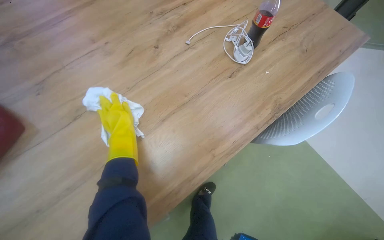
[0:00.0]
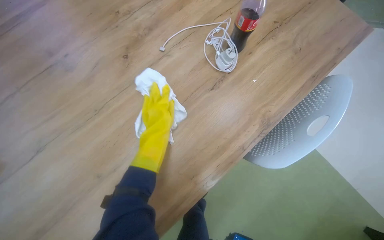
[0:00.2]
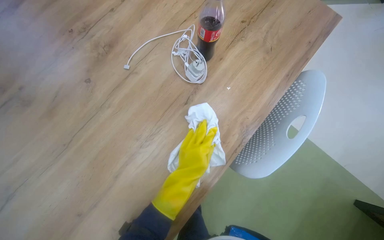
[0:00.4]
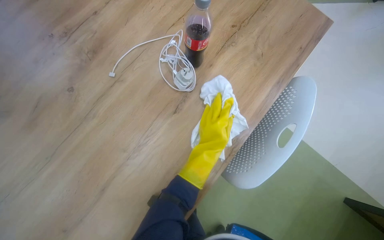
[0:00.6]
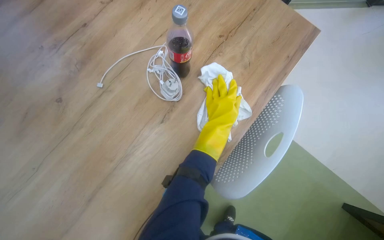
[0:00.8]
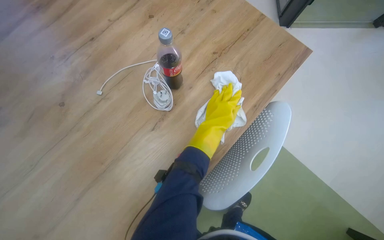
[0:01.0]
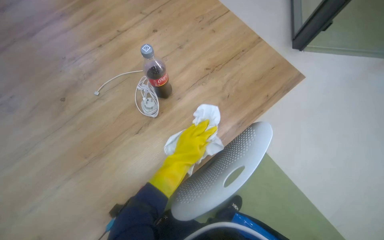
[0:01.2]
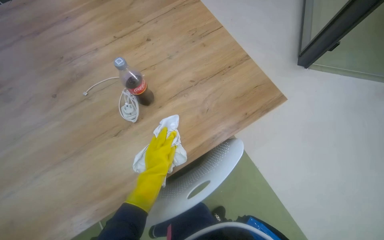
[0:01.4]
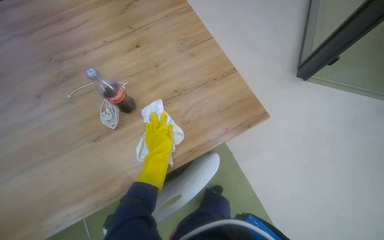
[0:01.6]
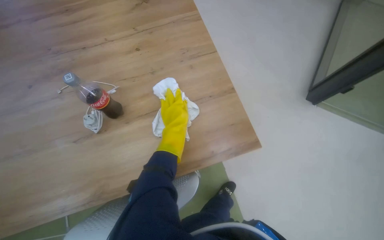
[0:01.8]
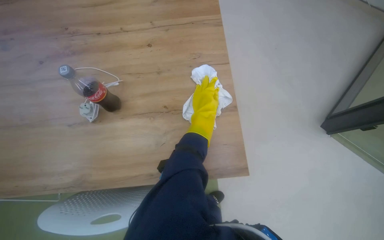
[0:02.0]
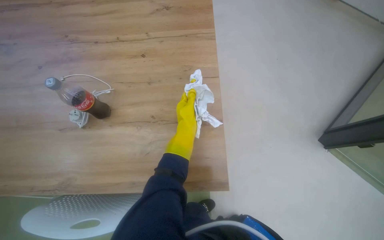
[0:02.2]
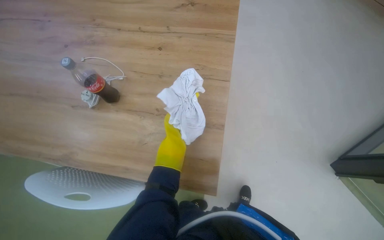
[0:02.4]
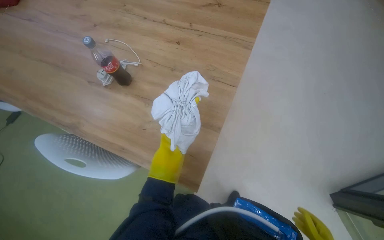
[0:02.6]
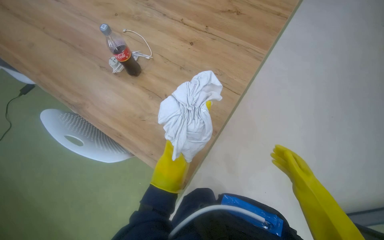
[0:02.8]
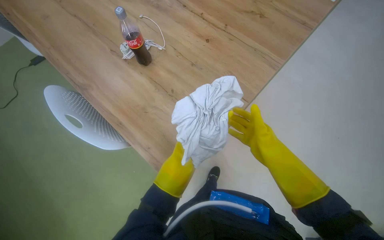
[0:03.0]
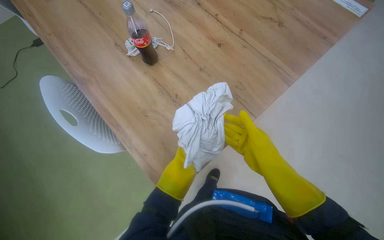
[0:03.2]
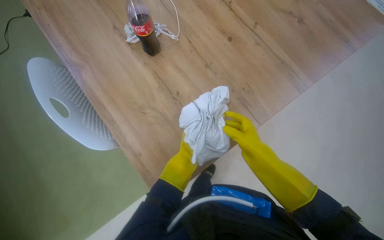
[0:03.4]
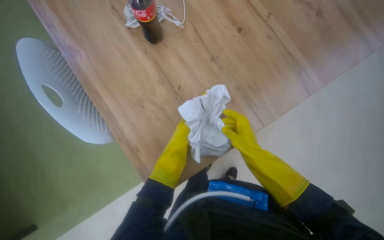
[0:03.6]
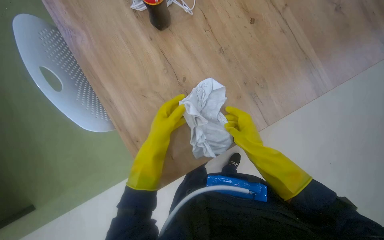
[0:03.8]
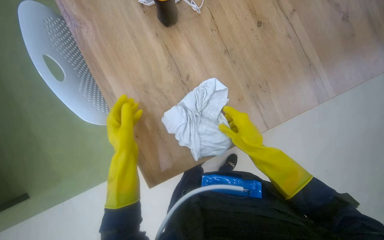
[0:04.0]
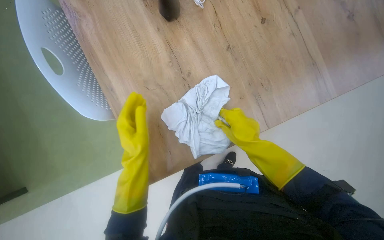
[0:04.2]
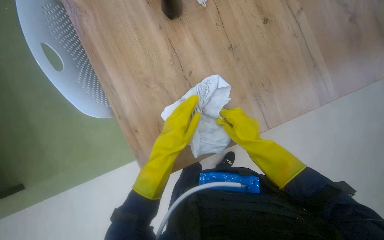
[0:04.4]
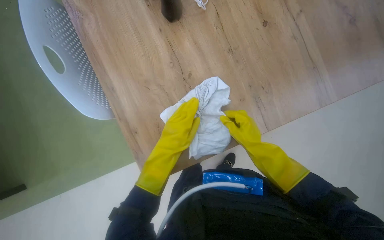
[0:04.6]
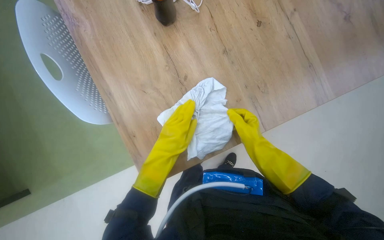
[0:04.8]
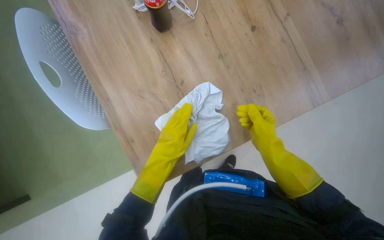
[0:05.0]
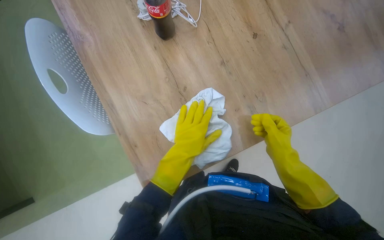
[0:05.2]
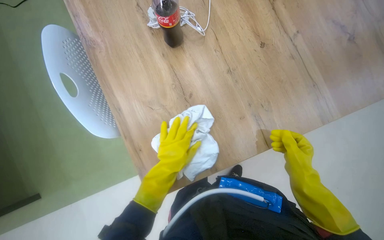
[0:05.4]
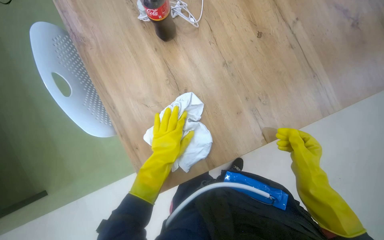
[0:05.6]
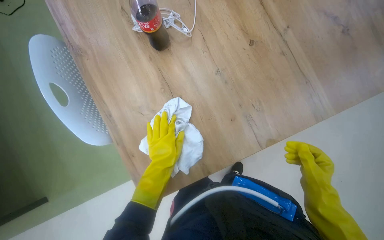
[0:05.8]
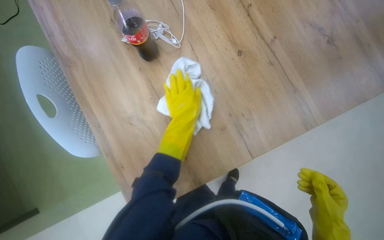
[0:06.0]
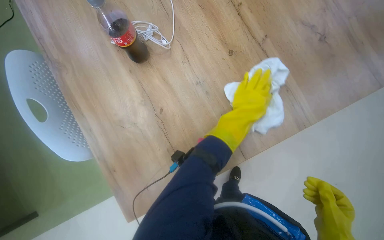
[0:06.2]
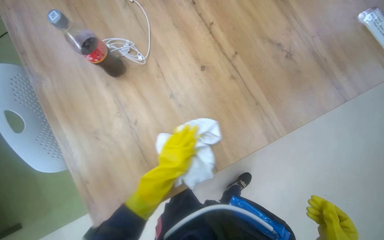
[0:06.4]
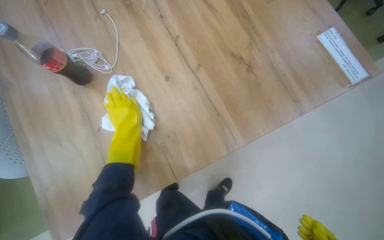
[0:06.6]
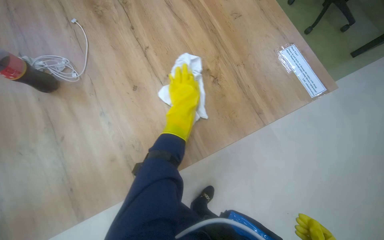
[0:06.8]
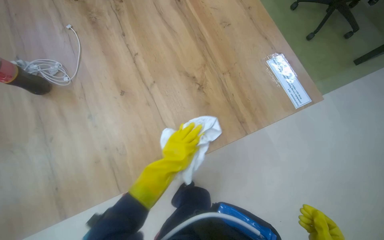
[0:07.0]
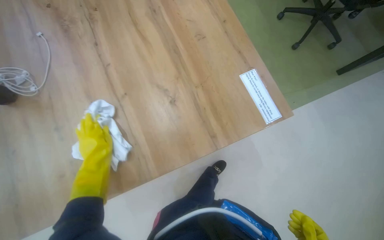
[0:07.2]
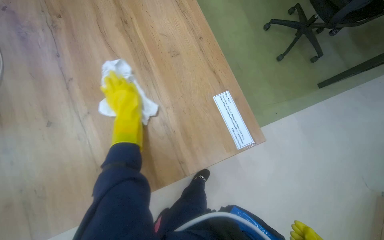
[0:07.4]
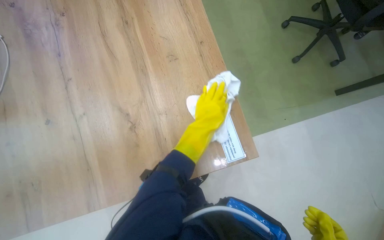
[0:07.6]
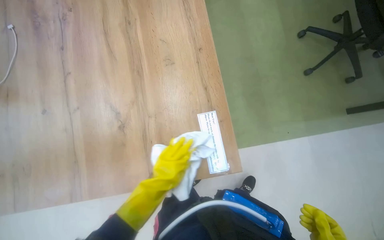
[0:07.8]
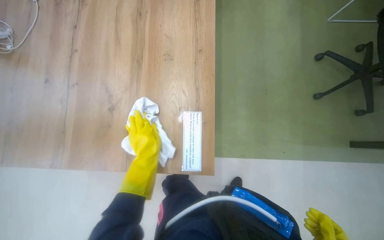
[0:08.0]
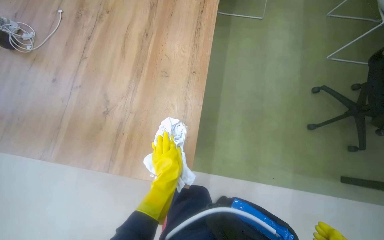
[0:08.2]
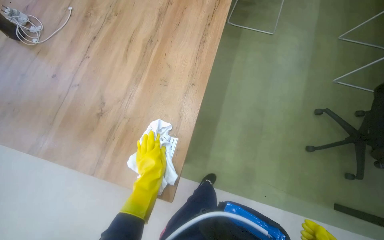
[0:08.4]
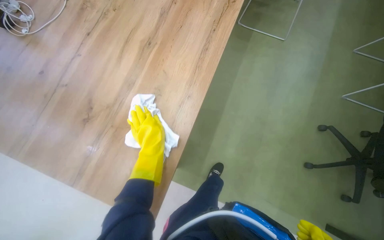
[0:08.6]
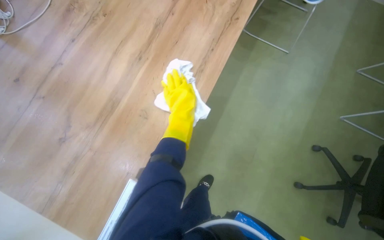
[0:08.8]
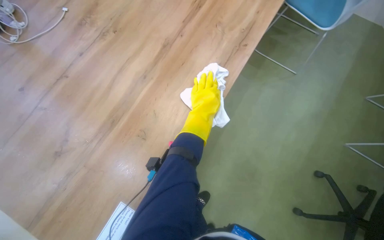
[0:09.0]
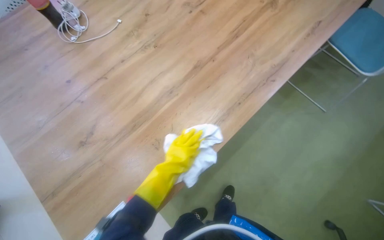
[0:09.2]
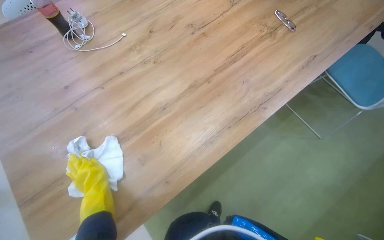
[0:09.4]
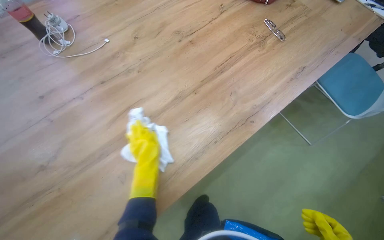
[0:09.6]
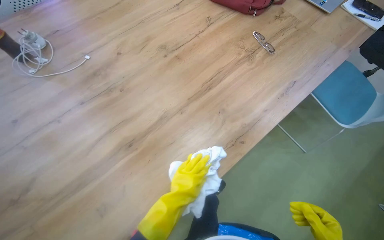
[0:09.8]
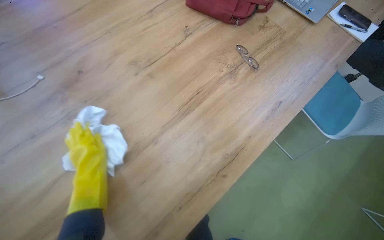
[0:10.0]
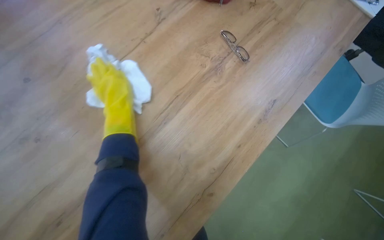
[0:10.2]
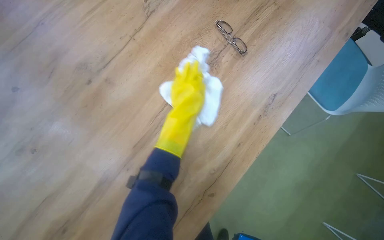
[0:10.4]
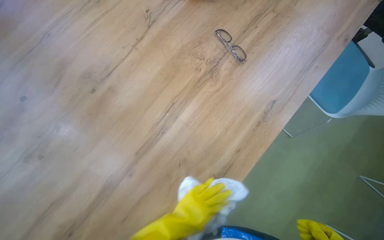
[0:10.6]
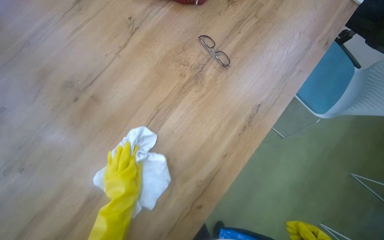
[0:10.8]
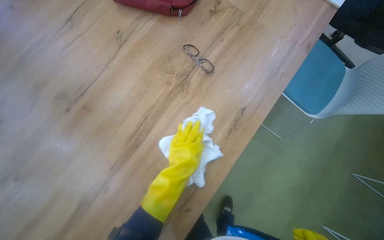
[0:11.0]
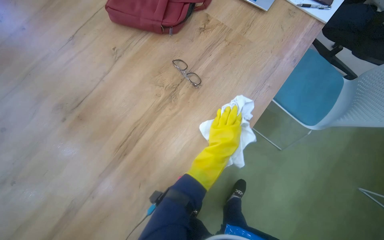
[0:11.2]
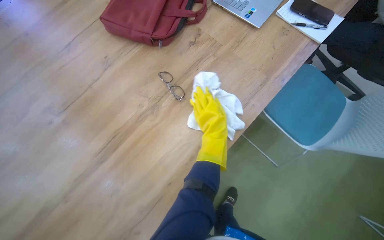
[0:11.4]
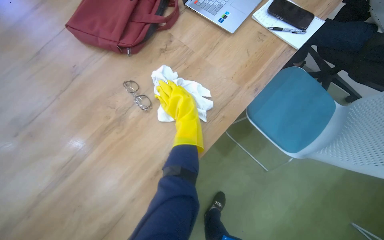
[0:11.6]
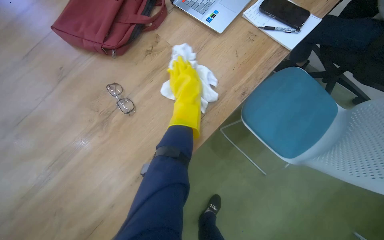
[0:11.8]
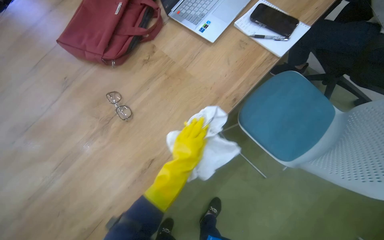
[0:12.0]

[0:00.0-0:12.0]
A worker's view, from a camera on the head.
Job: wiping surfaces.
The whole recording: Cleaning table surface. The worker wipes the table surface with a cloth, moving items and adjusting the cloth as needed.
0:00.0 to 0:01.6: The wearer moves roughly 60 cm.
0:01.6 to 0:03.0: The head rotates about 65 degrees to the left.
0:03.0 to 0:04.4: The view tilts some 15 degrees downward. The left hand travels up the picture by about 10 cm.
0:04.4 to 0:06.0: The left hand goes roughly 20 cm up the picture and to the right, while the right hand travels to the right and down the picture by approximately 20 cm.
0:06.0 to 0:07.6: The head travels about 70 cm.
0:07.6 to 0:09.0: The head travels roughly 40 cm. Everything in view rotates about 50 degrees clockwise.
0:09.0 to 0:10.4: The camera is carried roughly 60 cm.
0:10.4 to 0:12.0: The camera is carried to the right, roughly 50 cm.

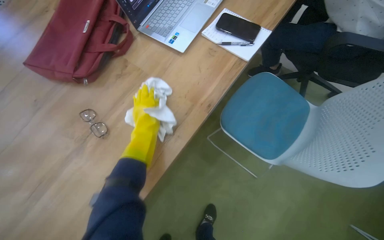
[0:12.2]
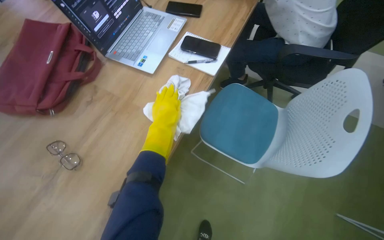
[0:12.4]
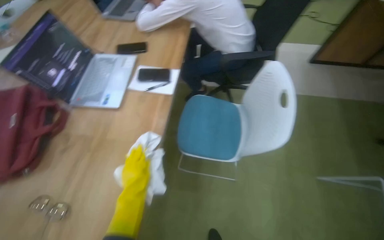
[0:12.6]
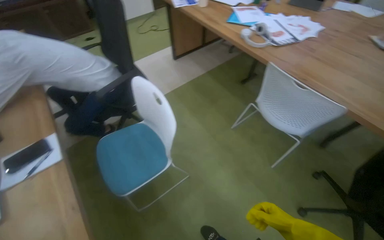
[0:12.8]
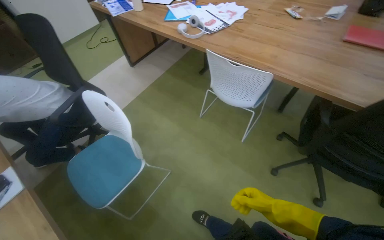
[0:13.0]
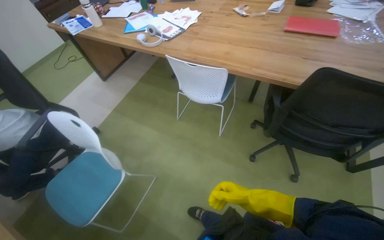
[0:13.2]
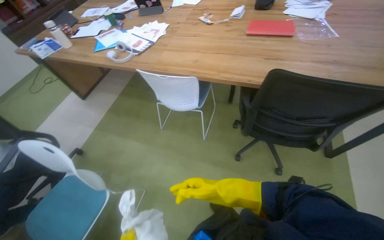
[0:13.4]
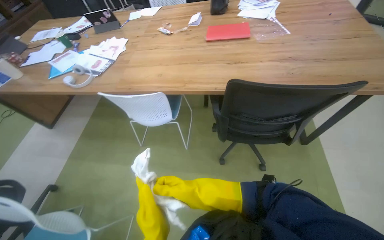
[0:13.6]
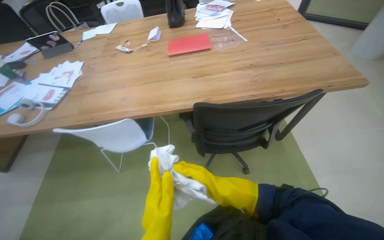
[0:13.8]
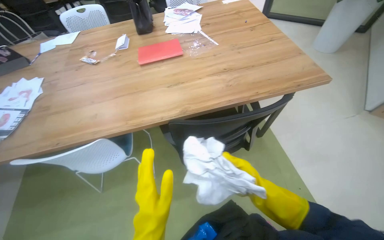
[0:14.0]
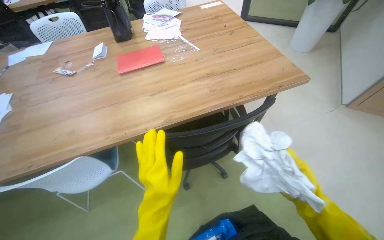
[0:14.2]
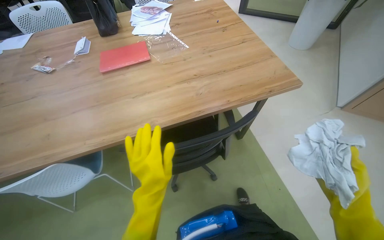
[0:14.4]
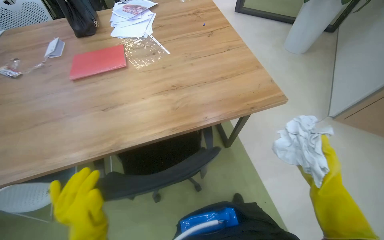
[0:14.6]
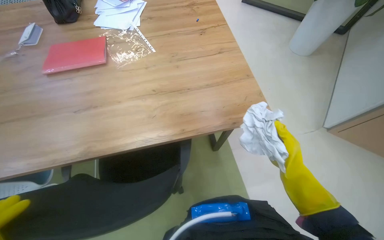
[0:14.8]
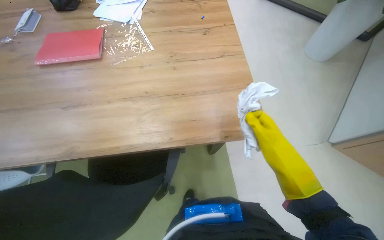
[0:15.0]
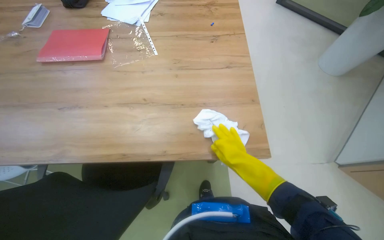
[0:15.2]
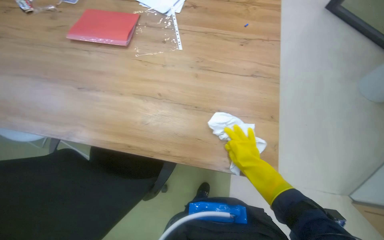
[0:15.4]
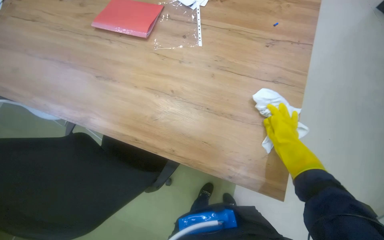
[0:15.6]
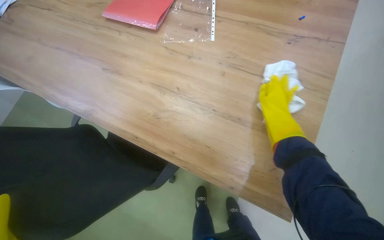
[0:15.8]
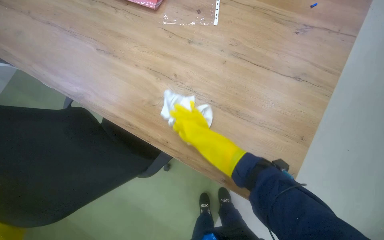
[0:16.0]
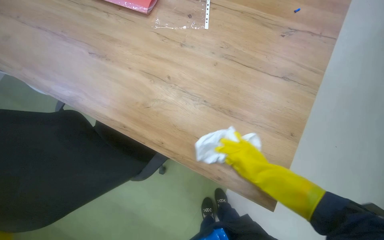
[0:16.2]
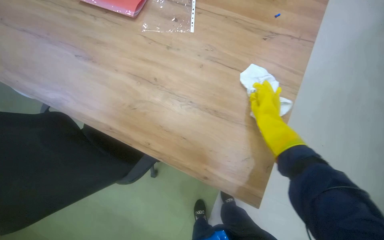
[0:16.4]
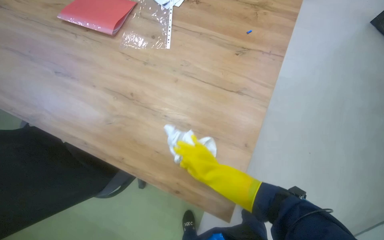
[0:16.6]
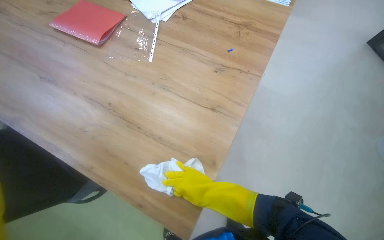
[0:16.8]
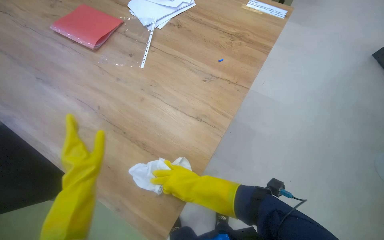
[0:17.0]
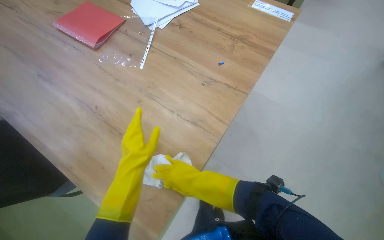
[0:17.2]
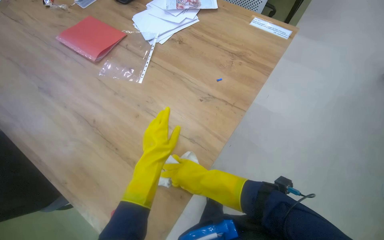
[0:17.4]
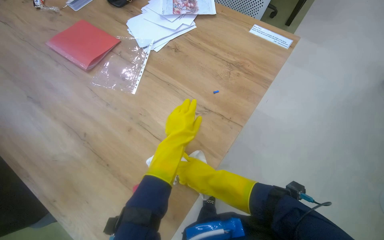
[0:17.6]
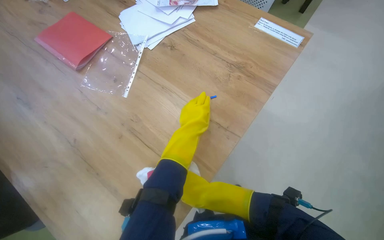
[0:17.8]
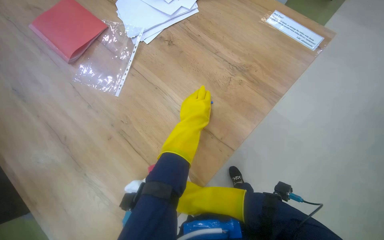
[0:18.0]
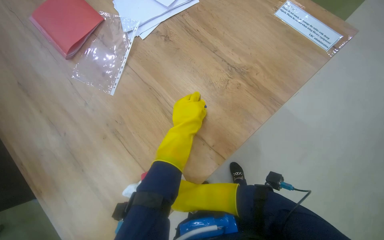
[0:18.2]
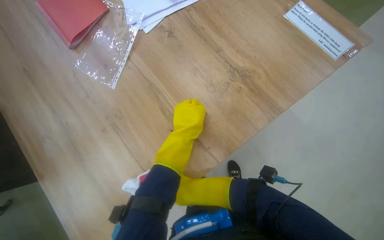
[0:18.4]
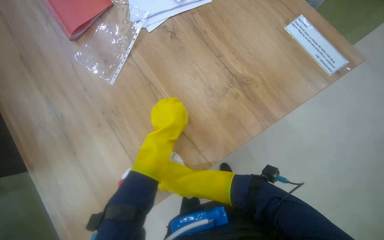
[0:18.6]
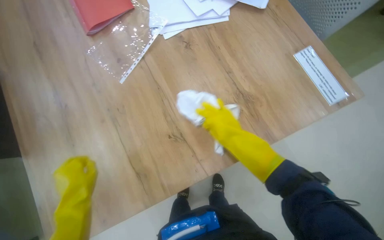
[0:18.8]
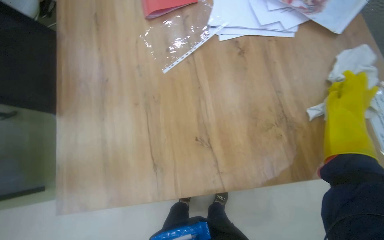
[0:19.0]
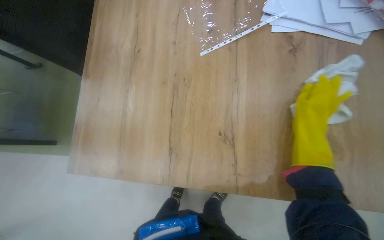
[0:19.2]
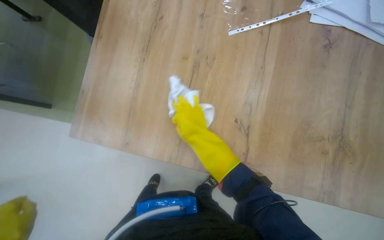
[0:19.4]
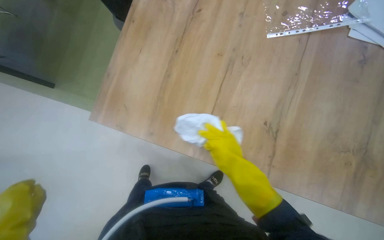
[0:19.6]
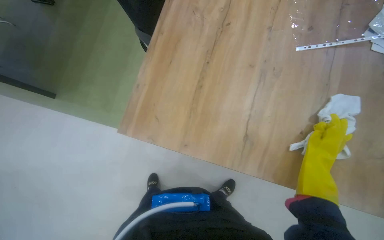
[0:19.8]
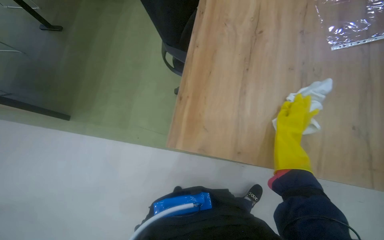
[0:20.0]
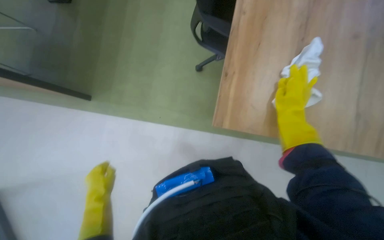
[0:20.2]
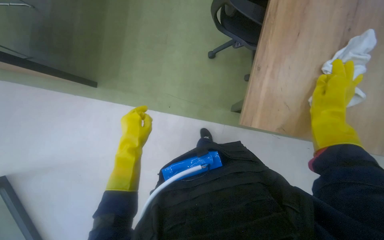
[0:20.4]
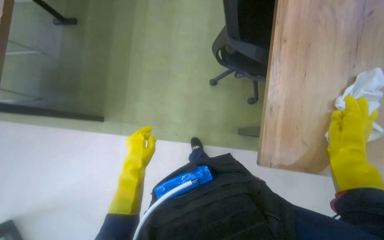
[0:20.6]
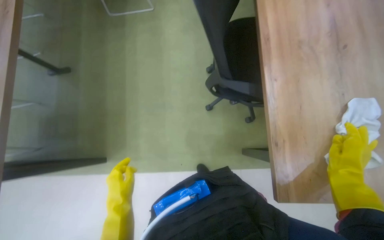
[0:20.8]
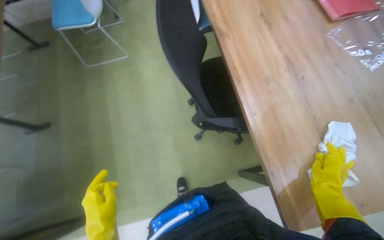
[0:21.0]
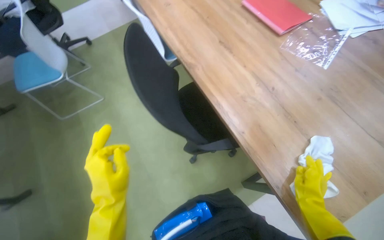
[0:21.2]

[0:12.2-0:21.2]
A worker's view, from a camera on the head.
Job: wiping surfaces.
The whole recording: Cleaning table surface. The worker wipes the table surface with a cloth, moving items and adjusting the cloth as needed.
0:12.2 to 0:13.8: The camera travels roughly 80 cm. The wearer looks about 135 degrees further to the right. The view tips upward by approximately 25 degrees.
0:13.8 to 0:15.2: The head travels some 70 cm.
0:16.6 to 0:18.2: The right hand goes approximately 25 cm farther from the camera.
0:18.2 to 0:19.8: The scene rotates clockwise by some 60 degrees.
0:19.8 to 0:21.2: The wearer moves to the left, approximately 50 cm.
